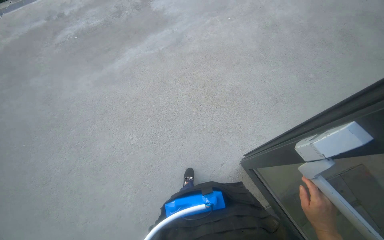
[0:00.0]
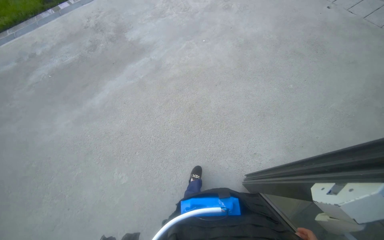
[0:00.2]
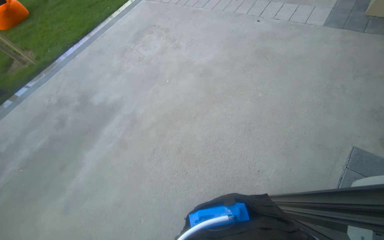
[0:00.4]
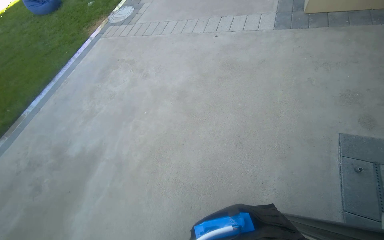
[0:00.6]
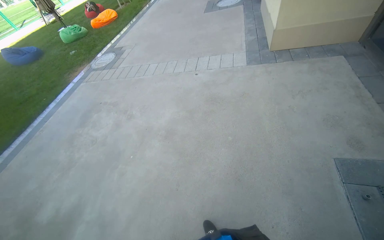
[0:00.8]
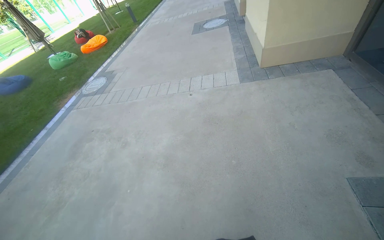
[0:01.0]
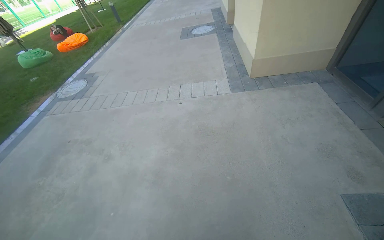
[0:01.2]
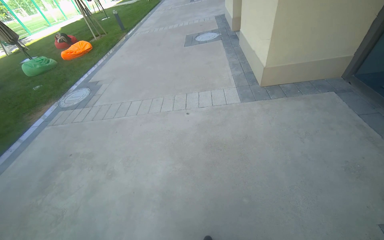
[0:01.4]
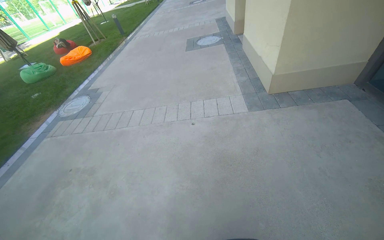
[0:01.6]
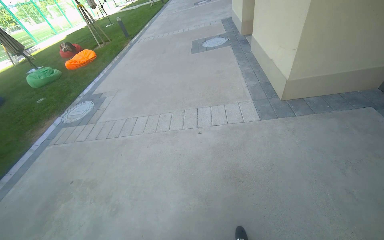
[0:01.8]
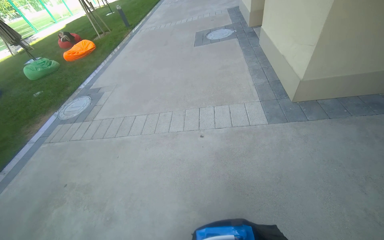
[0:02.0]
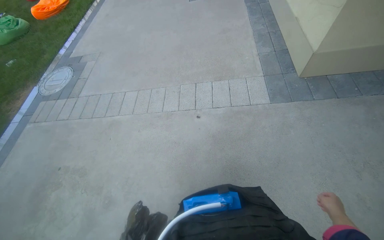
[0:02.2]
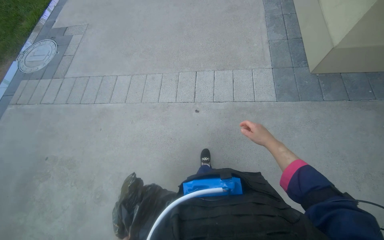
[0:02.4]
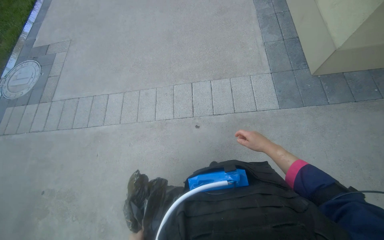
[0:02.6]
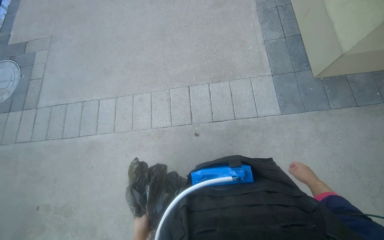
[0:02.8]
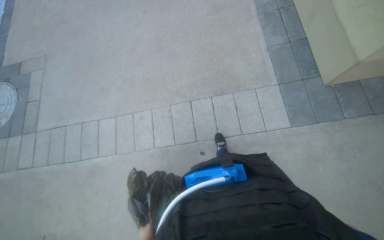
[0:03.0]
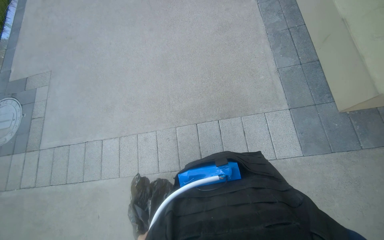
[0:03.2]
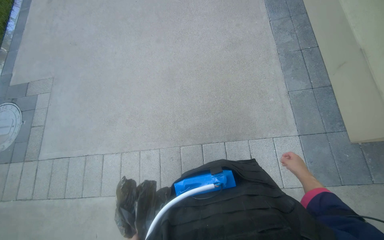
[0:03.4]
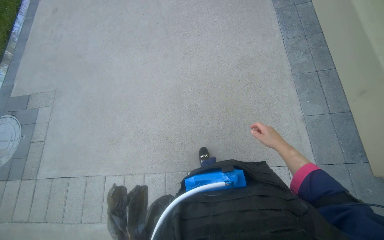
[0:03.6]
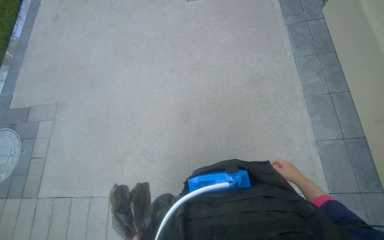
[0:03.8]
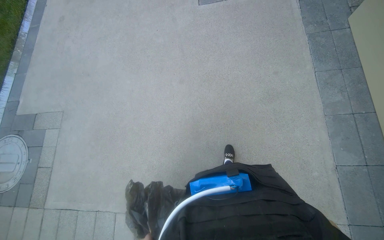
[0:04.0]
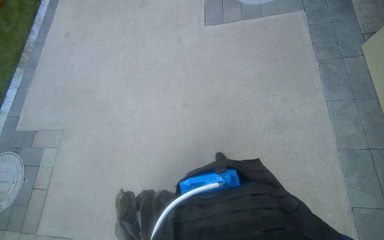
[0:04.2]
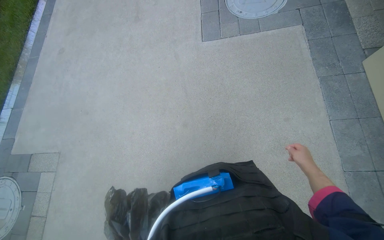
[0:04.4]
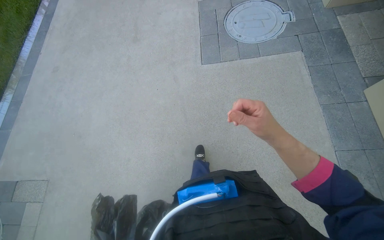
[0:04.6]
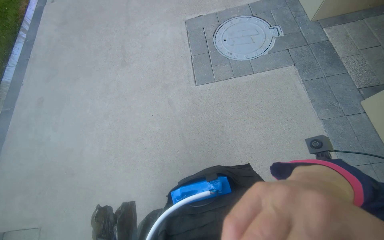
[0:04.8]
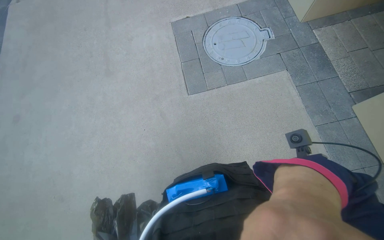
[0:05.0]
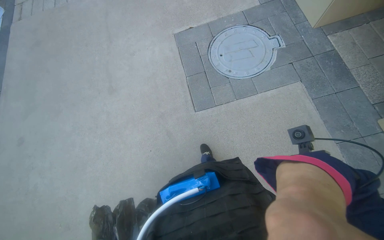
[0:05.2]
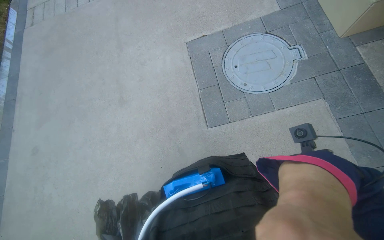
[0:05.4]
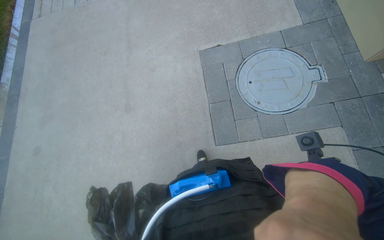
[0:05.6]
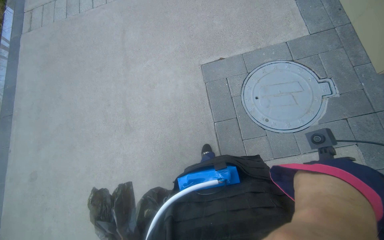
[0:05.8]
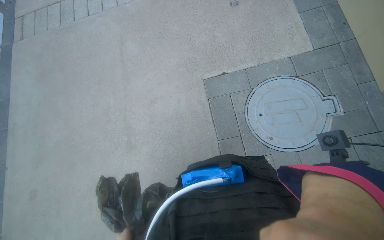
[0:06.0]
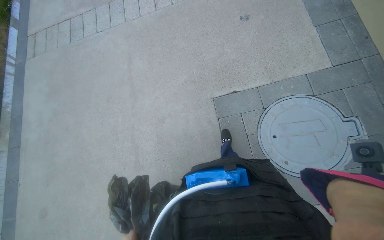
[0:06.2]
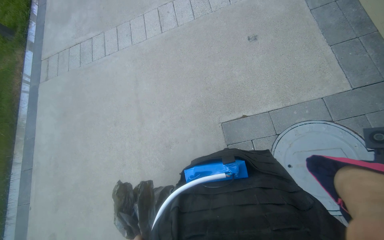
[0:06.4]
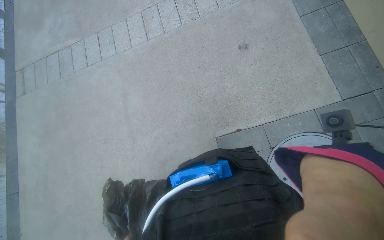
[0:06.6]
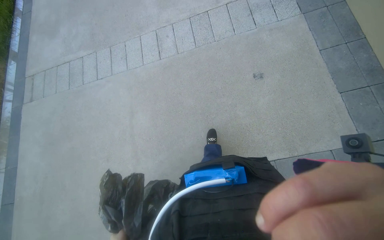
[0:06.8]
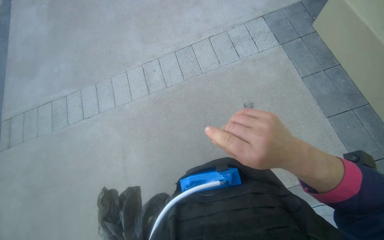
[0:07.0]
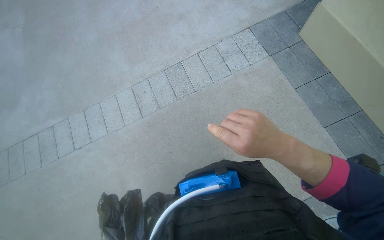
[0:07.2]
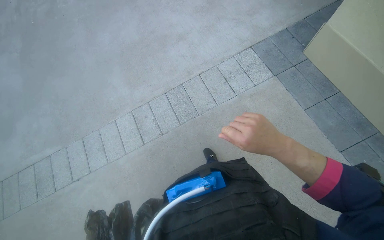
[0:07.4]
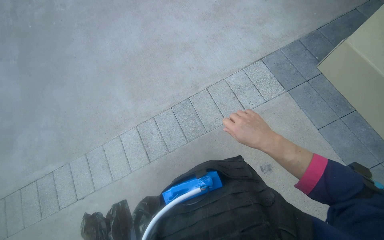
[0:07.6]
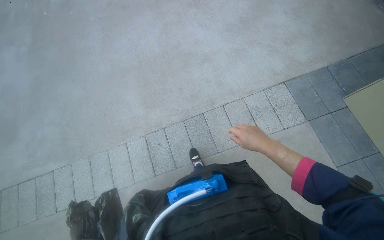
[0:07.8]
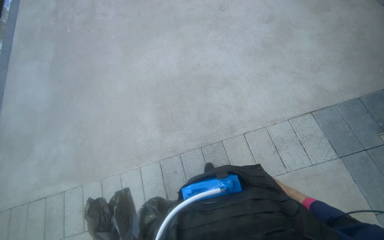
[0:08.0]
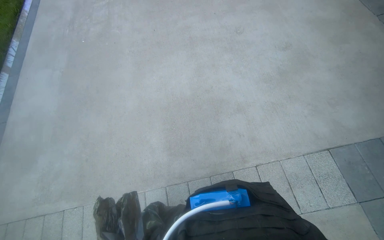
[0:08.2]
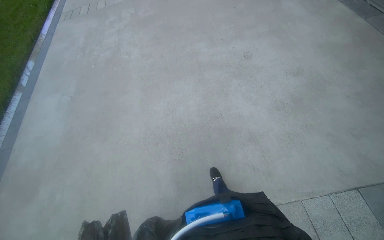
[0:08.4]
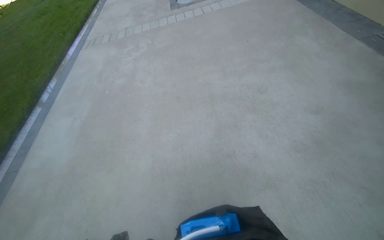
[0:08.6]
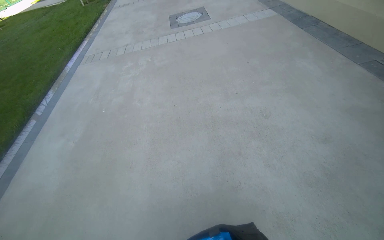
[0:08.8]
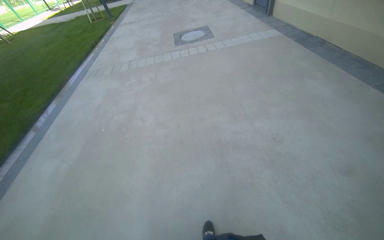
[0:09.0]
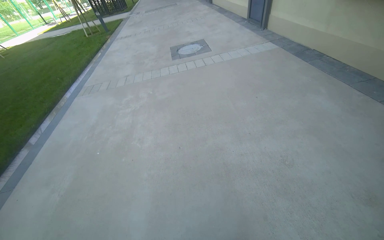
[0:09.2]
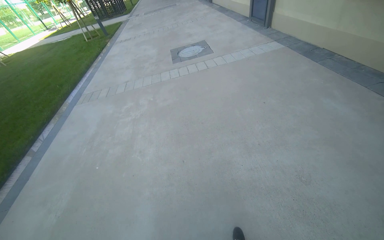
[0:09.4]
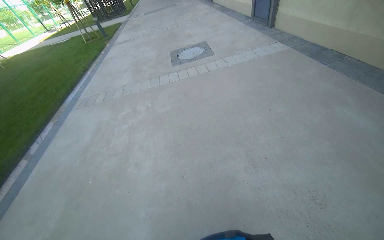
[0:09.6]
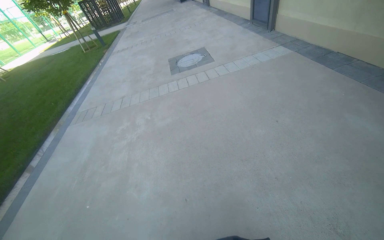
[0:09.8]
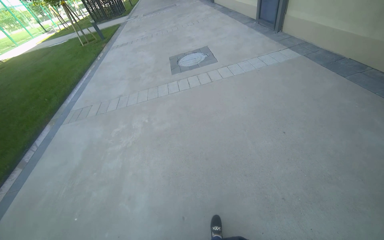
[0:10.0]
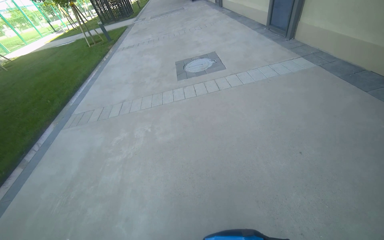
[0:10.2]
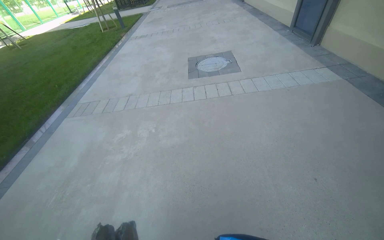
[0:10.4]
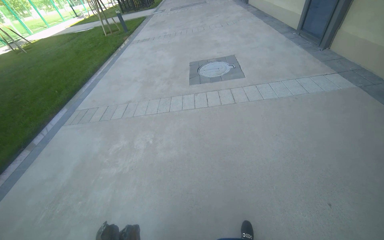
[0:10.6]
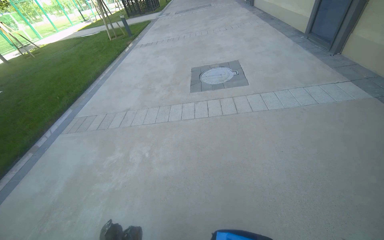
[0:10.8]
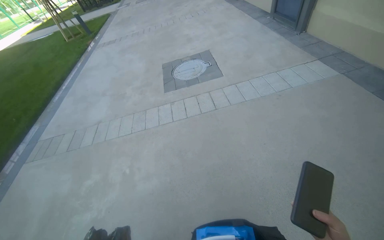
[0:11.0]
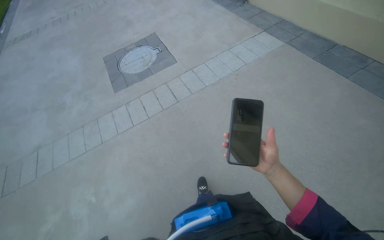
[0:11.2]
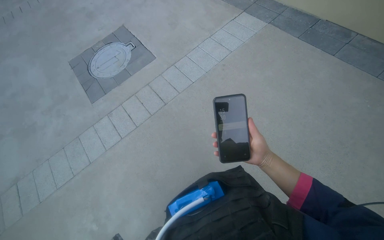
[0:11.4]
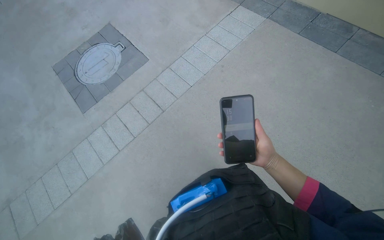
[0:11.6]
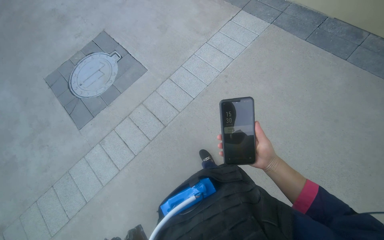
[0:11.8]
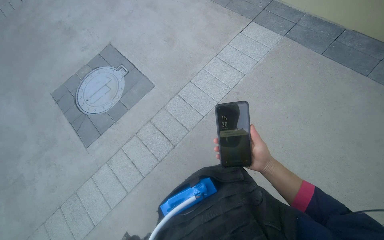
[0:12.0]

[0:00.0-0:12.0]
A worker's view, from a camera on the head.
Job: managing trash.
The whole recording: Transporting trash and items. The worker carries a trash bag and other items, moving through the building, opening doors, and descending stairs.
0:00.0 to 0:01.6: The camera travels roughly 1.5 m. The wearer looks roughly 65 degrees further to the right. The camera pitches upward, by some 35 degrees.
0:01.6 to 0:03.0: The head travels approximately 1.5 m. The camera pitches downward, by about 30 degrees.
0:03.0 to 0:04.4: The head travels roughly 1.5 m.
0:04.4 to 0:06.0: The camera travels some 1.5 m.
0:06.0 to 0:07.6: The camera travels about 1.5 m.
0:07.6 to 0:09.0: The camera is carried approximately 1.5 m. The view tilts some 25 degrees upward.
0:09.0 to 0:10.4: The camera is carried roughly 1.5 m.
0:10.4 to 0:12.0: The wearer moves some 1.5 m. The head turns to the right by roughly 45 degrees. The view tips downward by about 15 degrees.

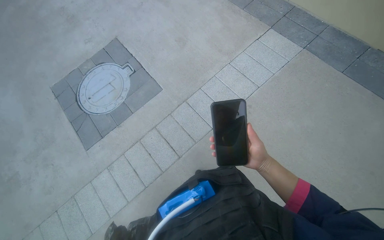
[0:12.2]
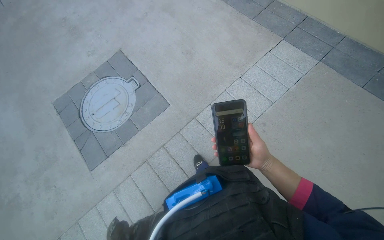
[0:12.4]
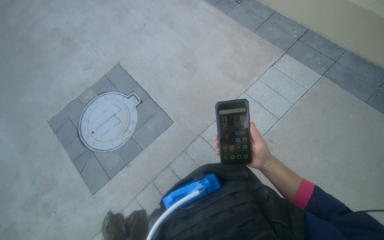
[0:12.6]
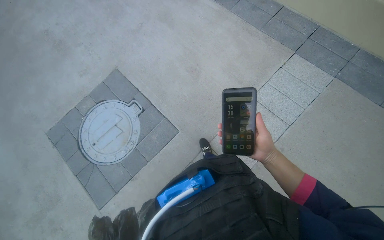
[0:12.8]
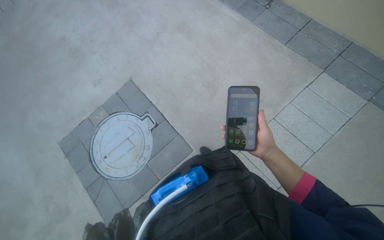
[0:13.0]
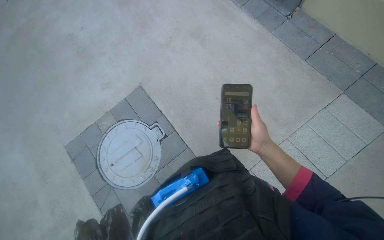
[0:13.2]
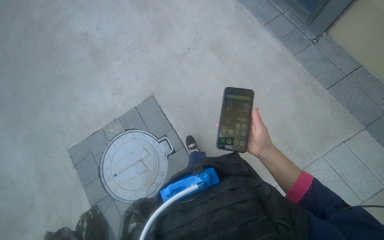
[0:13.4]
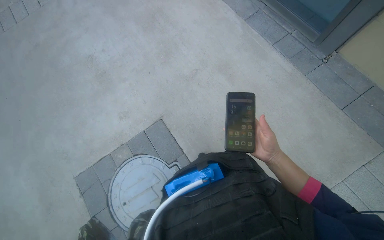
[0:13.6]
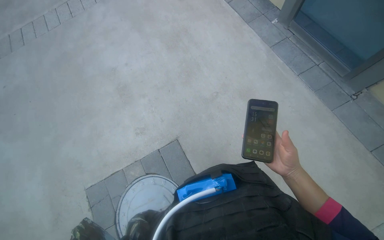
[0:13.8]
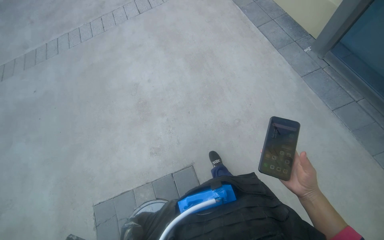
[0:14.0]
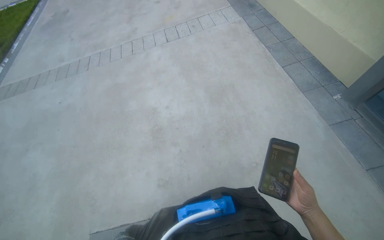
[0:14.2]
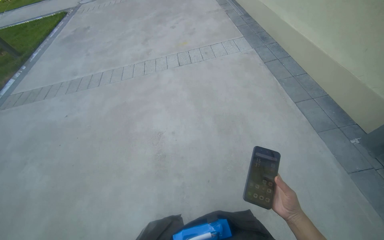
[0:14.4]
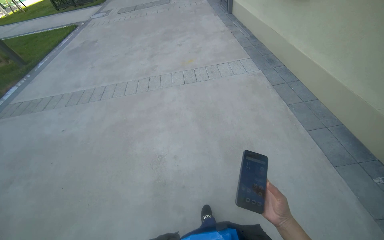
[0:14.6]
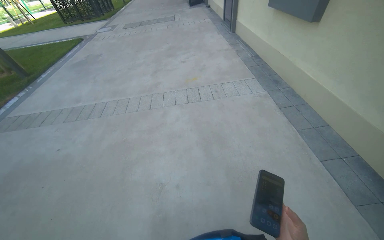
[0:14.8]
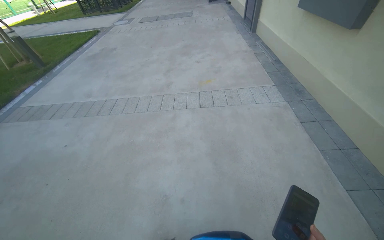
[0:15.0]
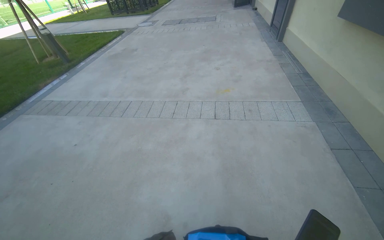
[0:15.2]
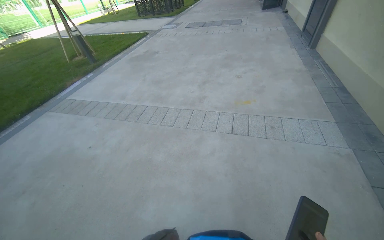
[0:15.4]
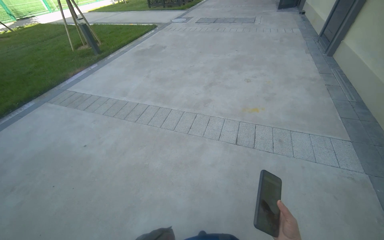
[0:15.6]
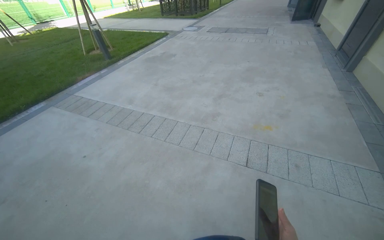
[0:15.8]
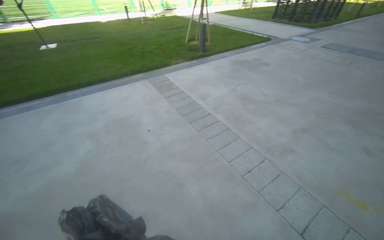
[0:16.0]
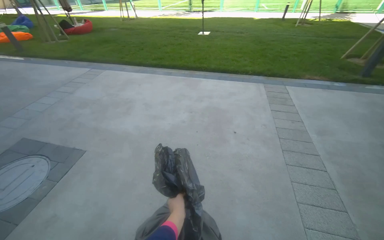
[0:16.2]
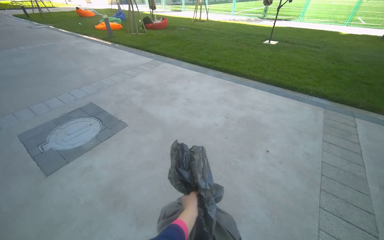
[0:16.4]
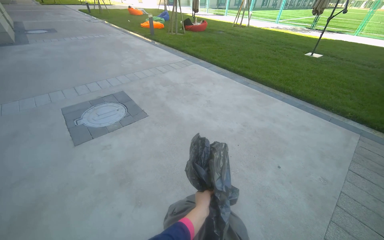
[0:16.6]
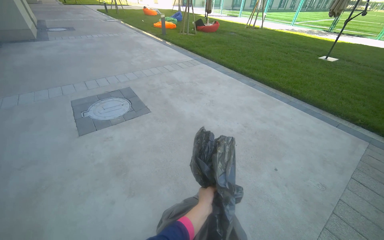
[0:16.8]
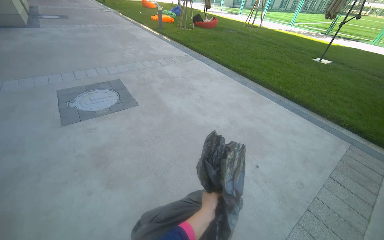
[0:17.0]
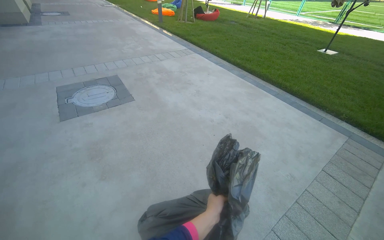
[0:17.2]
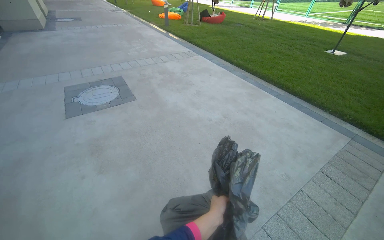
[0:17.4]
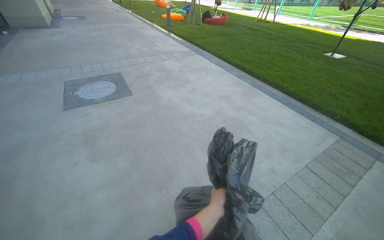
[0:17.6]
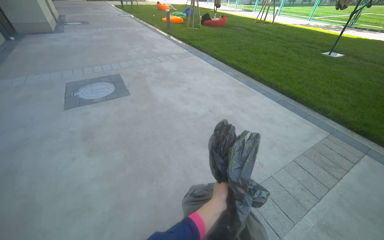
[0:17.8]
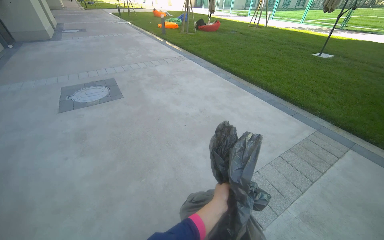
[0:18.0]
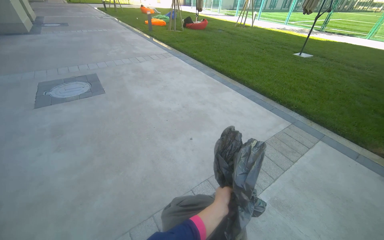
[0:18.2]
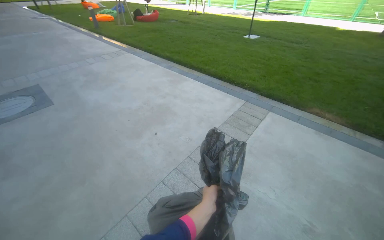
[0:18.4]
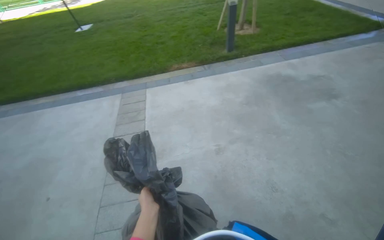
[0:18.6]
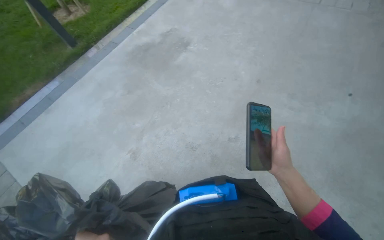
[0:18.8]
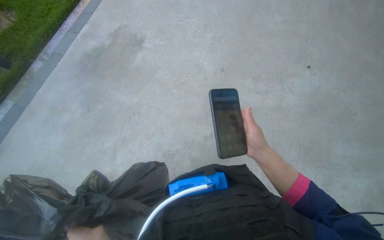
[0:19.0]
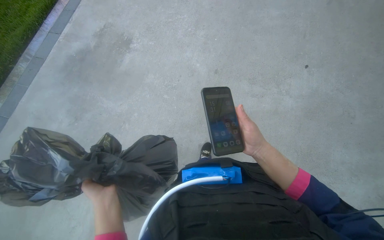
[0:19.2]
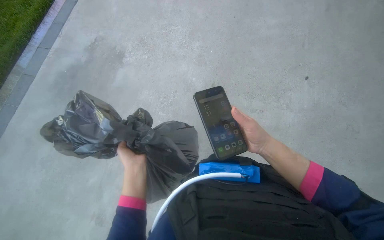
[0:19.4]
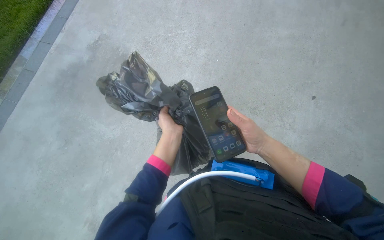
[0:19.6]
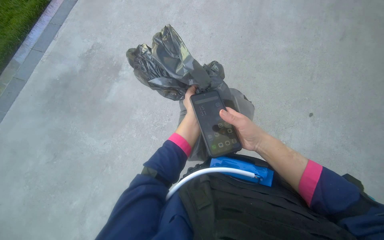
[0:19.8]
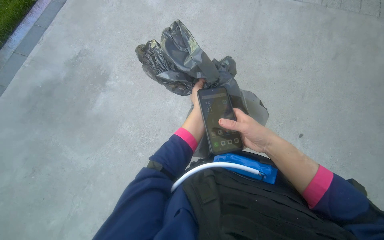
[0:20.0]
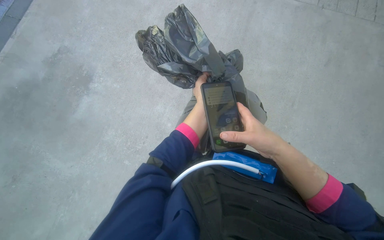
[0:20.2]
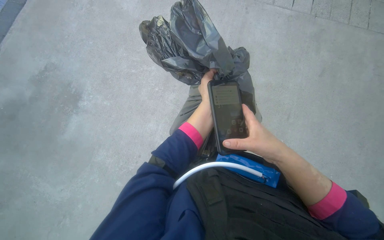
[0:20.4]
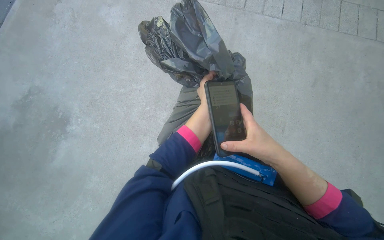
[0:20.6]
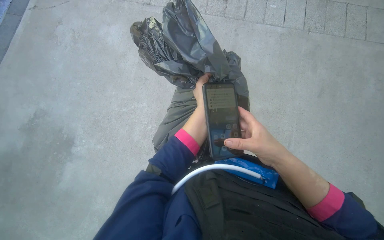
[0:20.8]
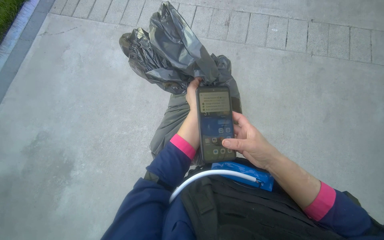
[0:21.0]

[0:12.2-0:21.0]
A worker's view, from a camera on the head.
Job: managing trash.
The whole recording: Transporting trash and items. The worker carries a trash bag and other items, moving through the building, opening doors, and descending stairs.
0:12.2 to 0:13.6: The camera travels about 1.5 m.
0:13.6 to 0:15.2: The camera travels approximately 1.5 m. The wearer looks approximately 45 degrees further to the left. The wearer looks some 25 degrees further upward.
0:15.2 to 0:16.6: The camera travels roughly 1 m. The head rotates about 130 degrees to the left.
0:16.6 to 0:18.0: The head travels to the right, approximately 1 m.
0:18.0 to 0:19.6: The camera travels about 1 m. The wearer's head swings some 135 degrees to the right. The camera pitches downward, by roughly 20 degrees.
0:19.6 to 0:21.0: The camera is carried approximately 1 m.
